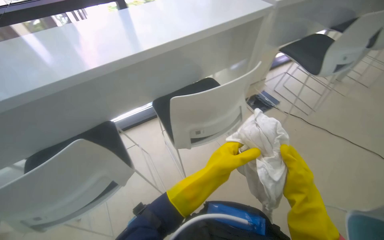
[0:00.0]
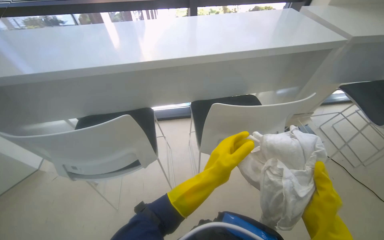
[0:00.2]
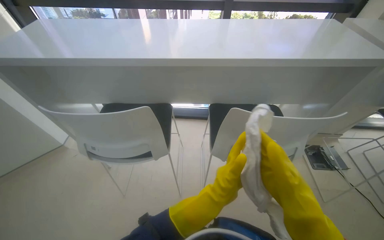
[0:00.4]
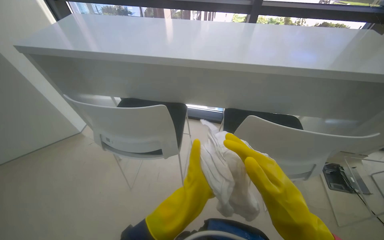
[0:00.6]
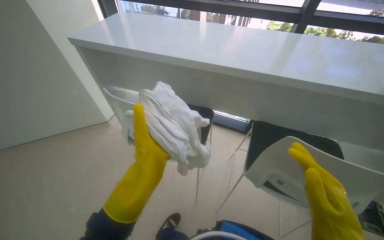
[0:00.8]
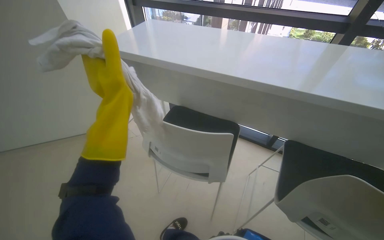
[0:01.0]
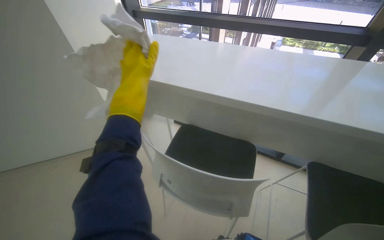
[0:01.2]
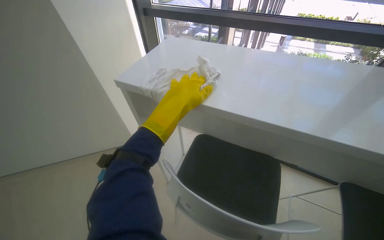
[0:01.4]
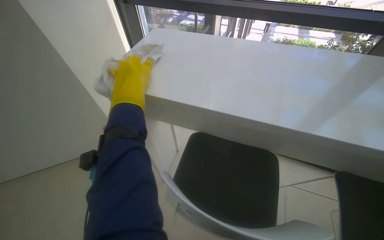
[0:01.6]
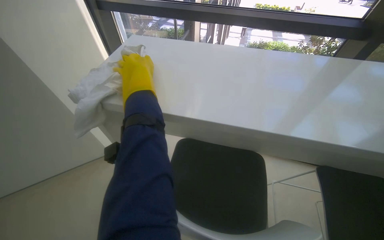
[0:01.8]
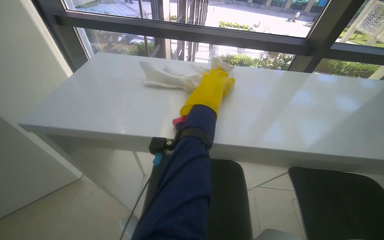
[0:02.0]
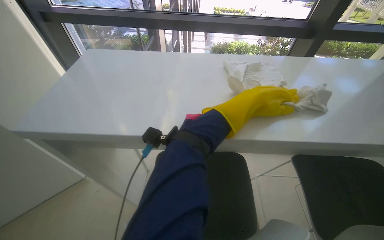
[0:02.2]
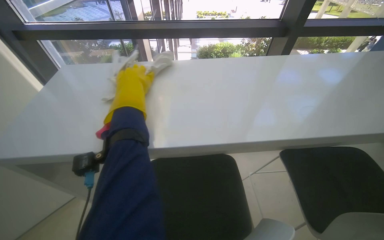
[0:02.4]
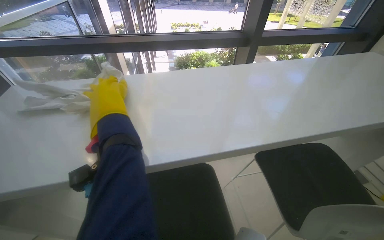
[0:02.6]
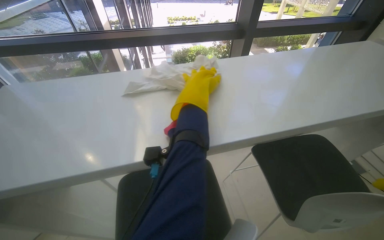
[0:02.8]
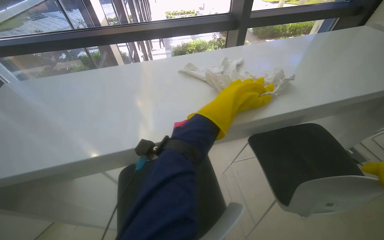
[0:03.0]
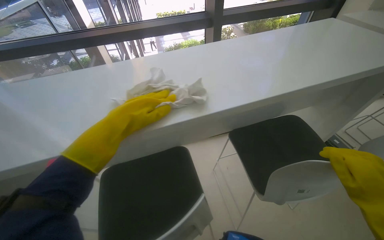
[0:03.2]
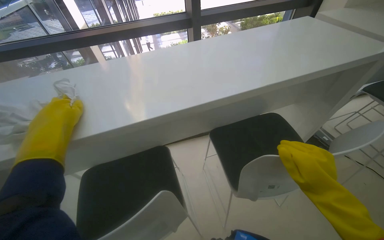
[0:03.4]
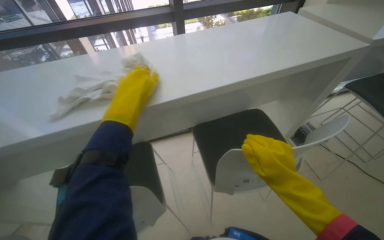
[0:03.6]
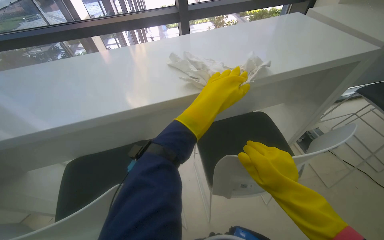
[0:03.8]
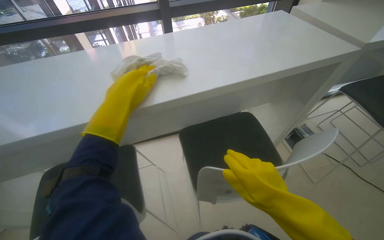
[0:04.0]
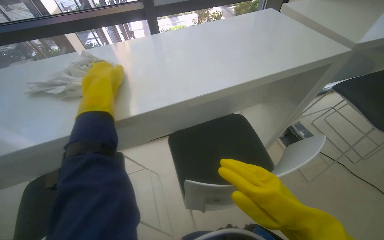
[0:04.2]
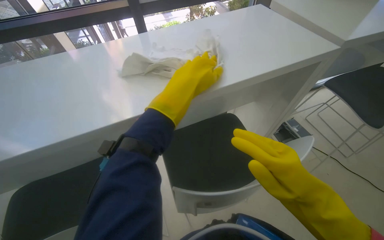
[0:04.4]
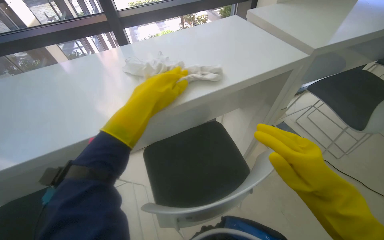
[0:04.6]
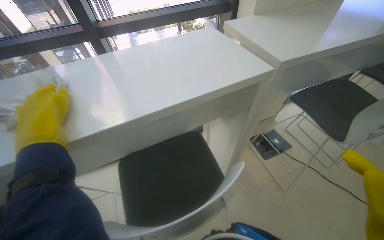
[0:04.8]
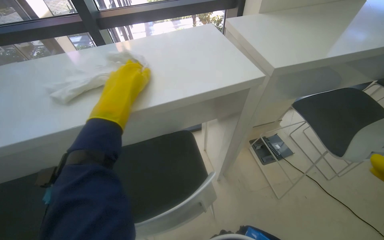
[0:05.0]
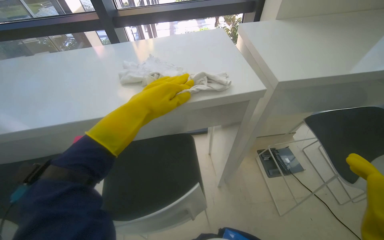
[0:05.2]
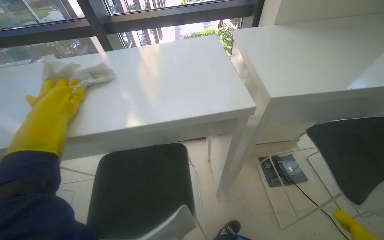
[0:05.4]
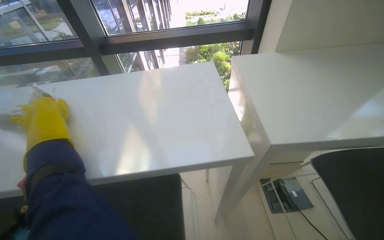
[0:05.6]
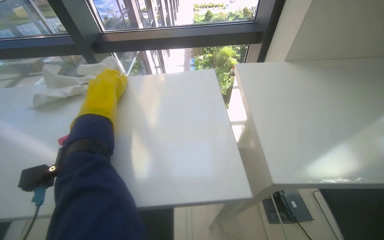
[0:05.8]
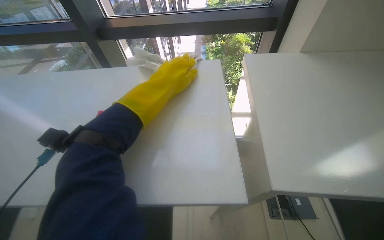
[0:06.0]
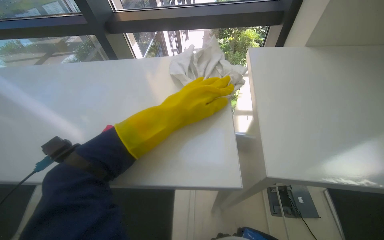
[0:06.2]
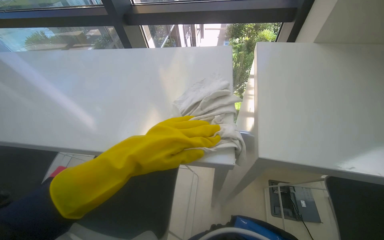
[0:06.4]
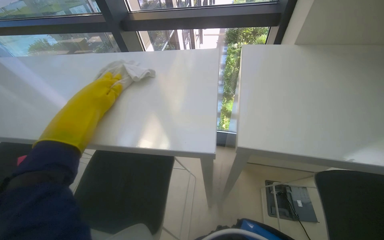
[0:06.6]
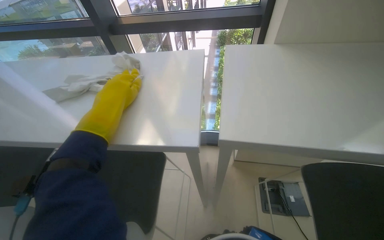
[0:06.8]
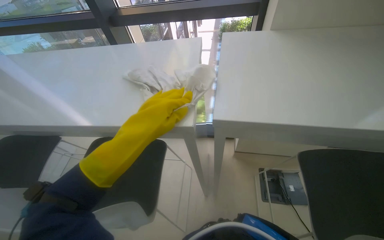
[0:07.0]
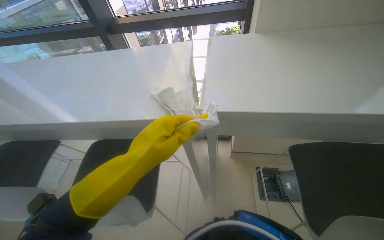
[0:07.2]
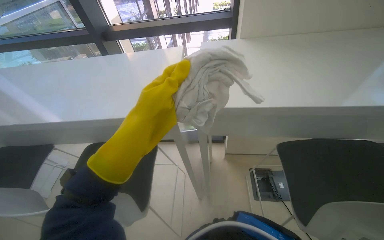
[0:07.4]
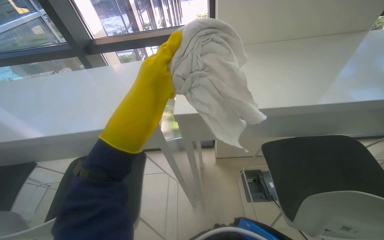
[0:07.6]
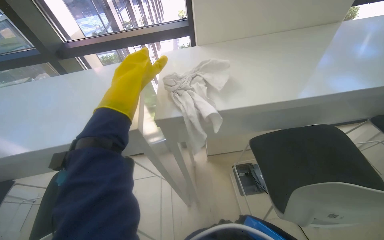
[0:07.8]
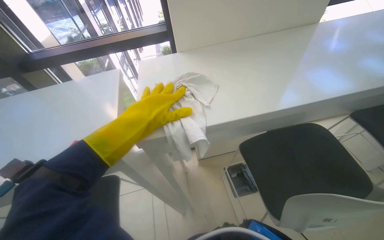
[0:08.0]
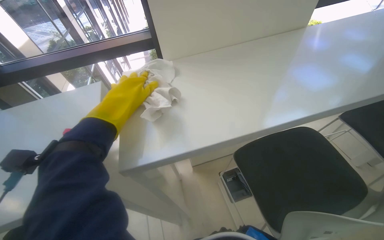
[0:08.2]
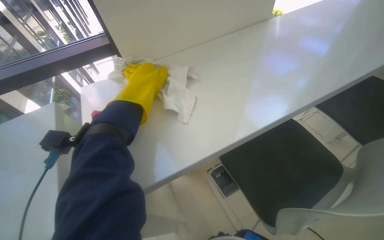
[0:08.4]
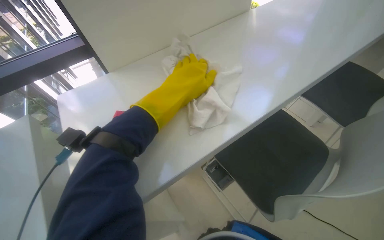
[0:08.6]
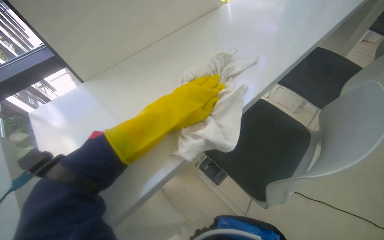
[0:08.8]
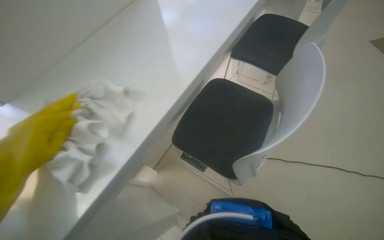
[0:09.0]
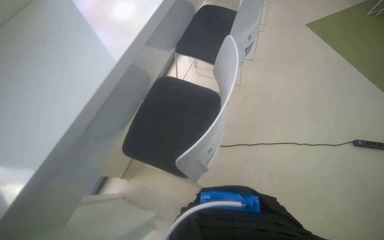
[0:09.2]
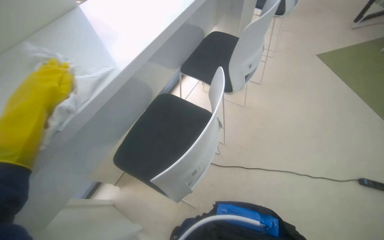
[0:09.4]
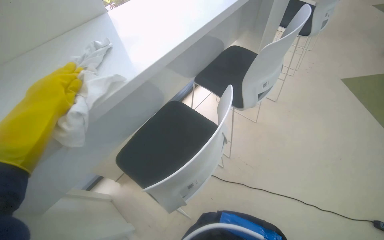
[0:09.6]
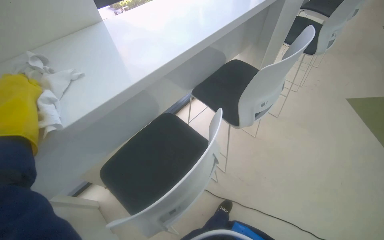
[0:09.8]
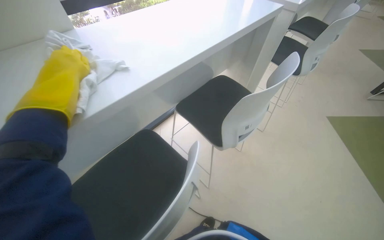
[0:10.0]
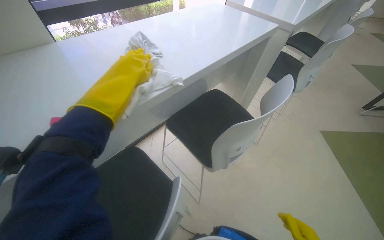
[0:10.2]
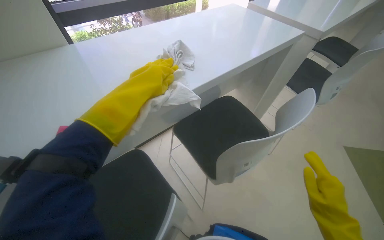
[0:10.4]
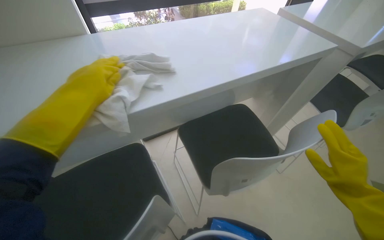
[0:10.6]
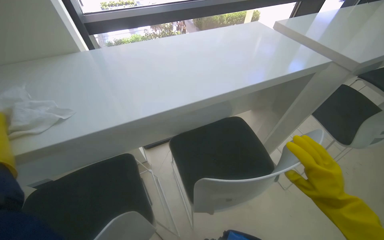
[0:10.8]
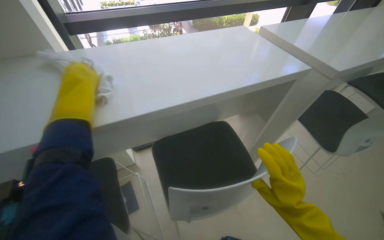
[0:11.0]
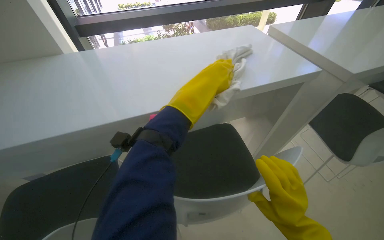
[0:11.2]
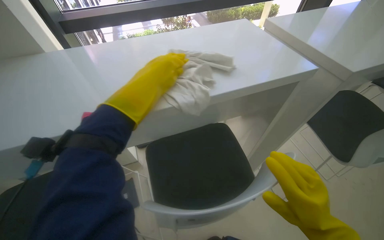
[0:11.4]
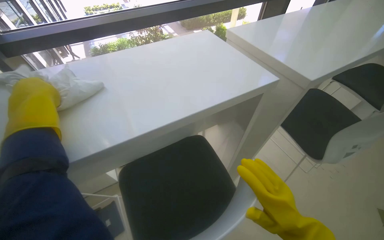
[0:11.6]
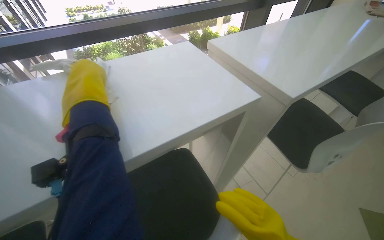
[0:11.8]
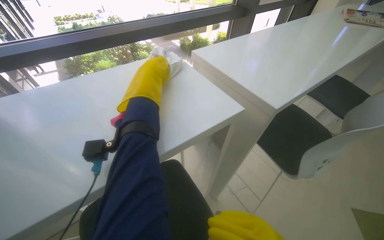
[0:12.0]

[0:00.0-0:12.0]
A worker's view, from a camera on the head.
Job: wiping surfaces.
The whole recording: Cleaning table surface. The worker wipes the white table surfaces with a cloth.
0:00.0 to 0:01.6: The camera is carried about 50 cm. The head turns to the left by some 50 degrees.
0:01.6 to 0:03.0: The head rotates roughly 35 degrees to the right. The left hand goes left and right, roughly 40 cm each way, reversing 2 times.
0:03.0 to 0:04.4: The camera travels to the right, approximately 50 cm.
0:04.4 to 0:06.0: The head travels some 60 cm. The wearer looks about 20 degrees further to the left.
0:06.0 to 0:07.6: The left hand moves nearer to the camera, approximately 25 cm, and reaches some 15 cm to the left, then returns.
0:07.6 to 0:09.0: The wearer looks roughly 55 degrees further to the right.
0:10.4 to 0:12.0: The camera is carried approximately 50 cm.

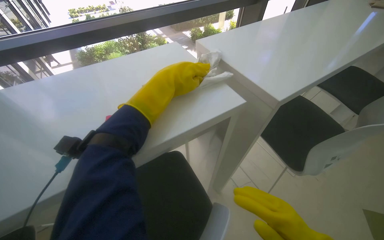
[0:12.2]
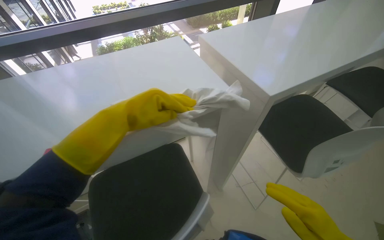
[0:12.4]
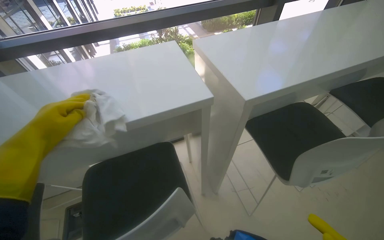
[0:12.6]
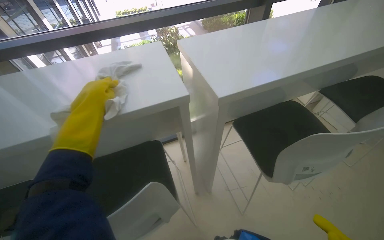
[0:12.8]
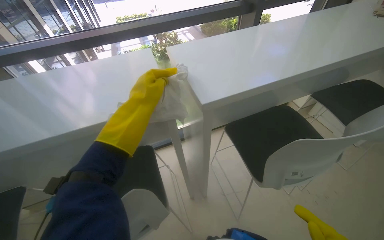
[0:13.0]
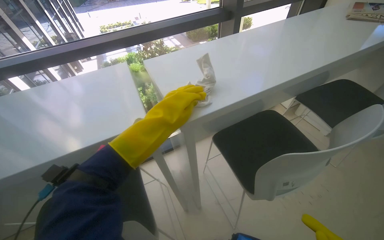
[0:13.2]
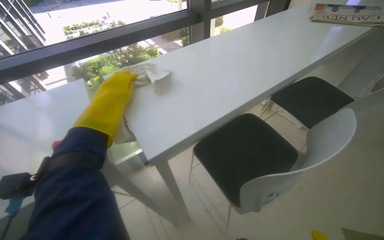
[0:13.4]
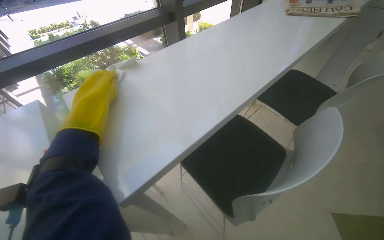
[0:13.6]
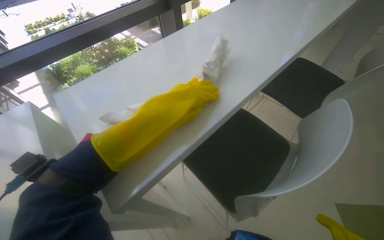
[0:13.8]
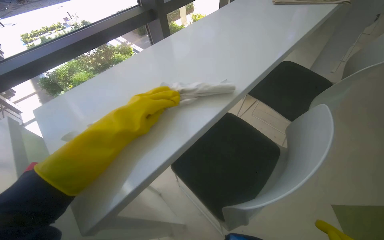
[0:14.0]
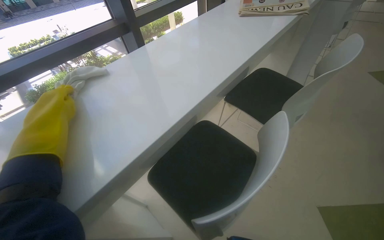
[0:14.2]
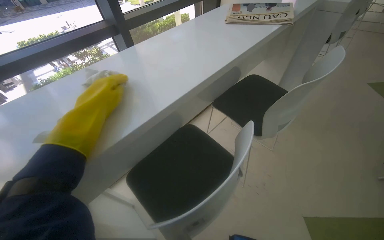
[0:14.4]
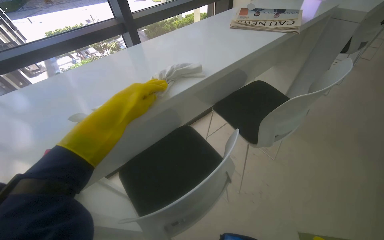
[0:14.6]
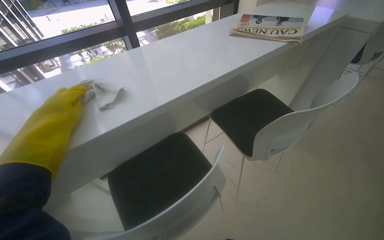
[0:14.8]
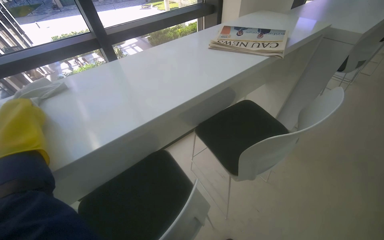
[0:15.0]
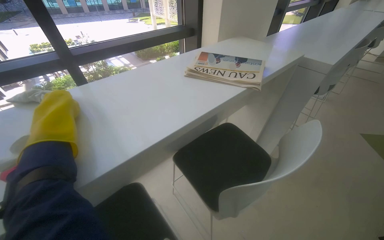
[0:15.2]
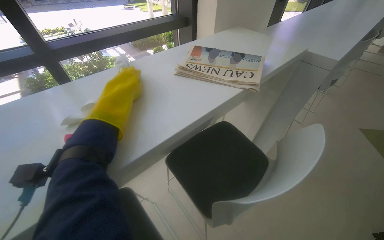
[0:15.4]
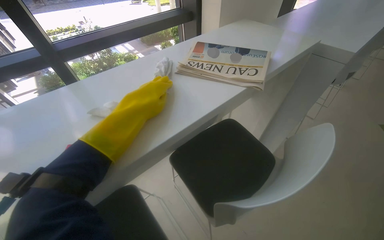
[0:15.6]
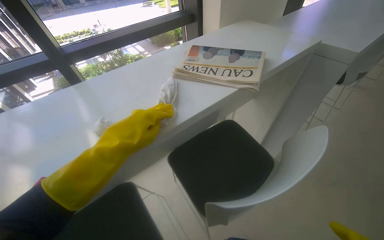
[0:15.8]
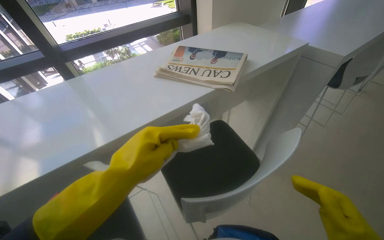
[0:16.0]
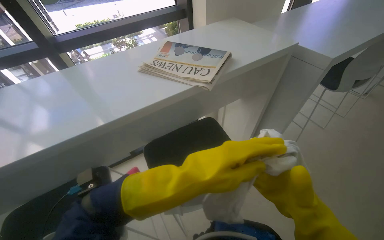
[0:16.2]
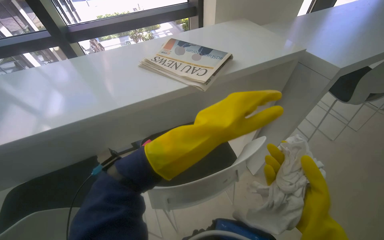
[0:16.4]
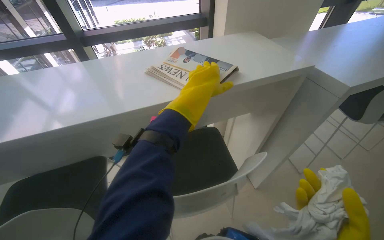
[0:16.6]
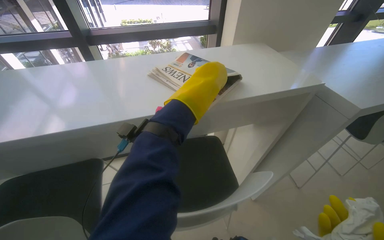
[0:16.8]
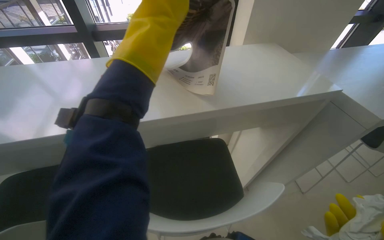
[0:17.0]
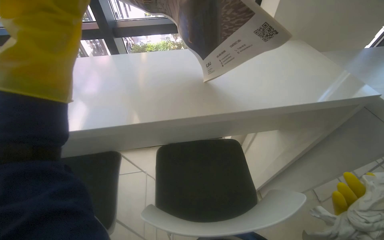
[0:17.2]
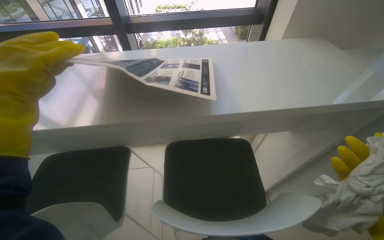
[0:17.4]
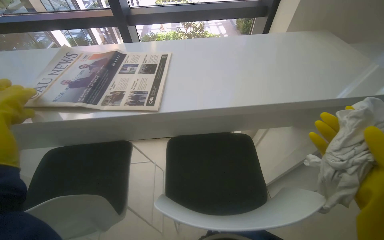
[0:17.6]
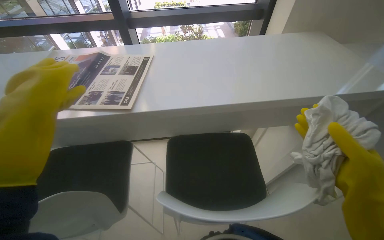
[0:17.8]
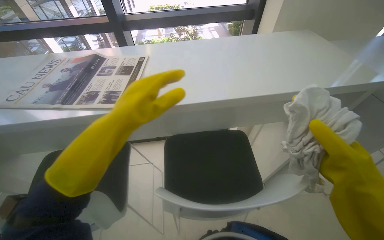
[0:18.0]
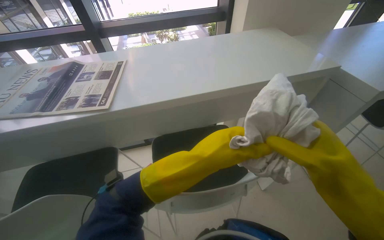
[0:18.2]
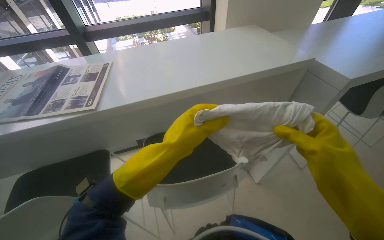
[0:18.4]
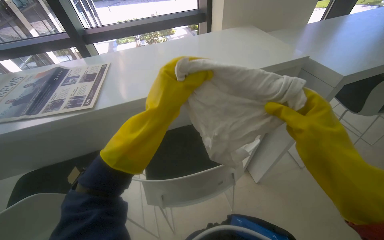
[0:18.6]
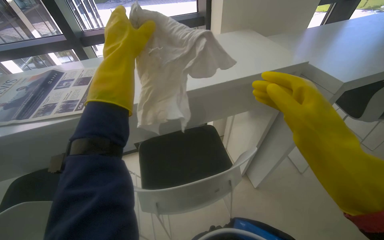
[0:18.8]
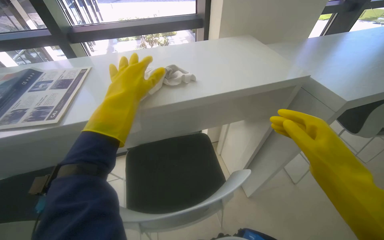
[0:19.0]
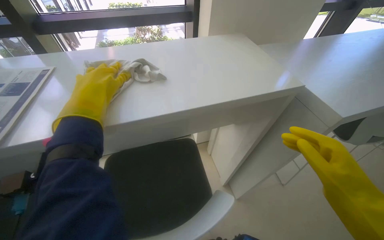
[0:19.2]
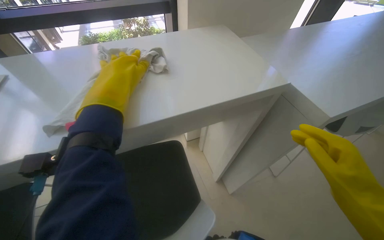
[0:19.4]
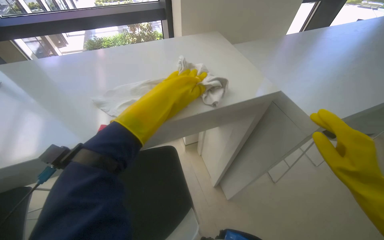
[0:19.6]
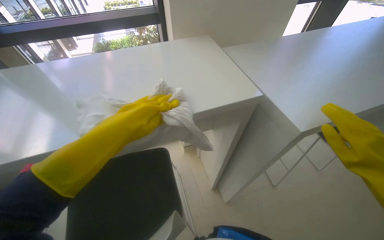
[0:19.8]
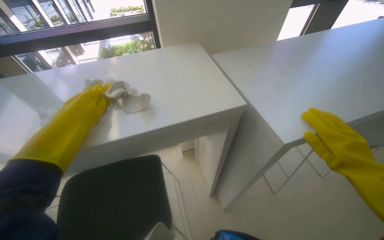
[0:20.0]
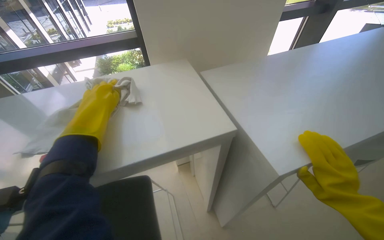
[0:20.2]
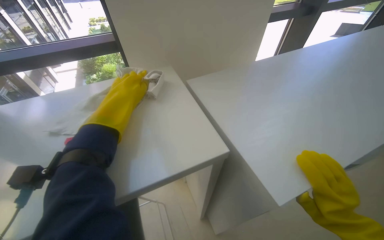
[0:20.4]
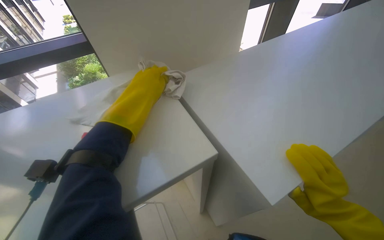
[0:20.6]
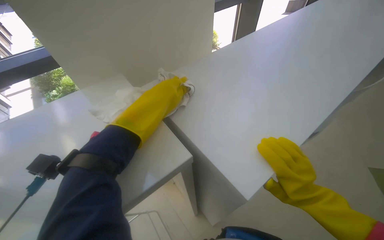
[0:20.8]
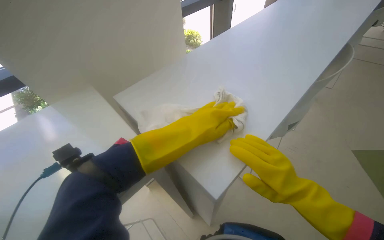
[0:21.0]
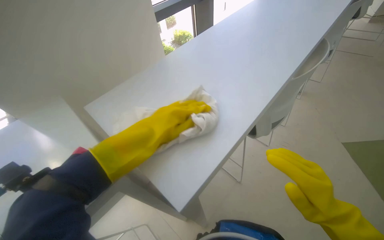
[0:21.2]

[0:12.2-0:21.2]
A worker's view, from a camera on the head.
Job: wiping surfaces.
The whole recording: Cleaning table surface. The worker wipes the white table surfaces with a cloth.
0:12.2 to 0:13.8: The camera is carried to the right, approximately 40 cm.
0:13.8 to 0:15.2: The camera travels roughly 60 cm.
0:15.2 to 0:16.6: The head rotates some 20 degrees to the left. The left hand shifts approximately 60 cm to the right.
0:19.8 to 0:21.2: The head turns to the right by approximately 30 degrees. The left hand reaches about 40 cm to the right, then returns.
